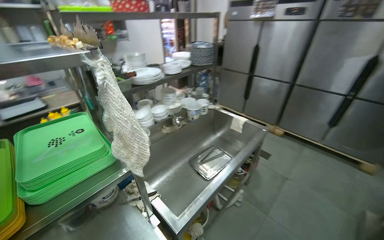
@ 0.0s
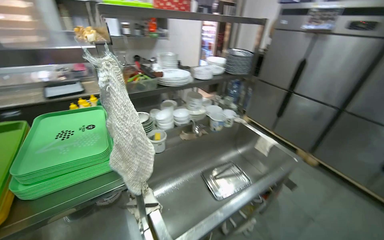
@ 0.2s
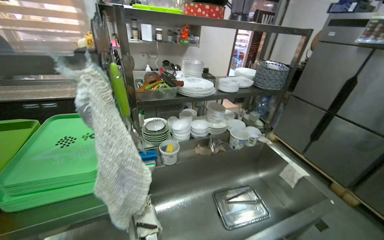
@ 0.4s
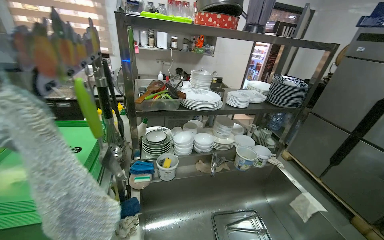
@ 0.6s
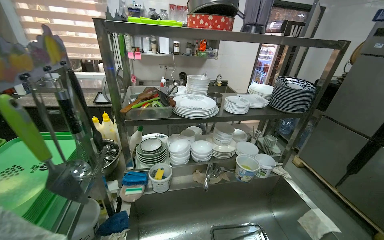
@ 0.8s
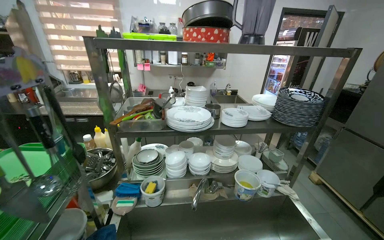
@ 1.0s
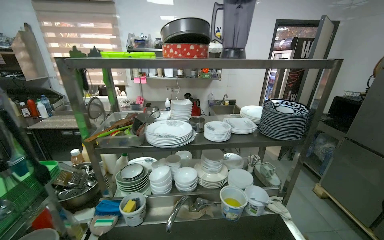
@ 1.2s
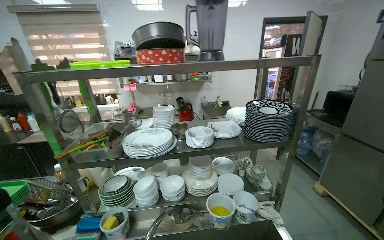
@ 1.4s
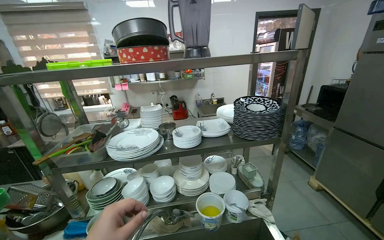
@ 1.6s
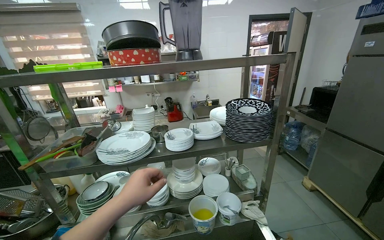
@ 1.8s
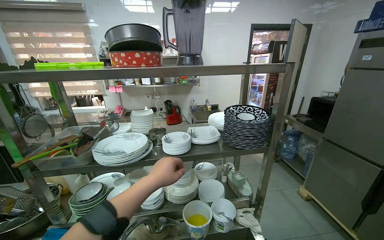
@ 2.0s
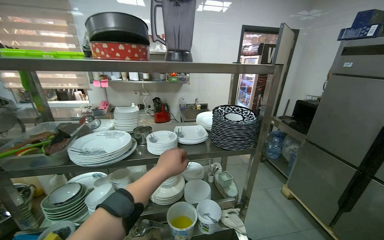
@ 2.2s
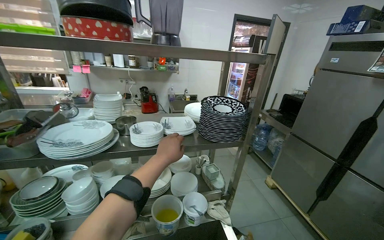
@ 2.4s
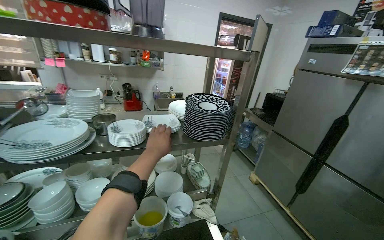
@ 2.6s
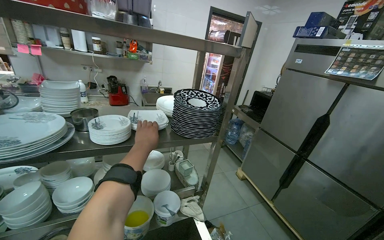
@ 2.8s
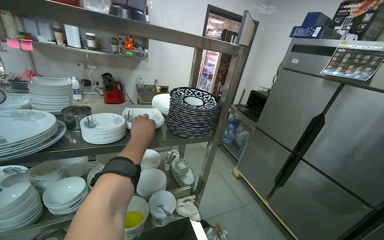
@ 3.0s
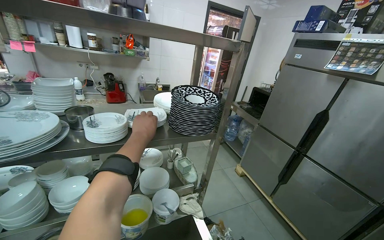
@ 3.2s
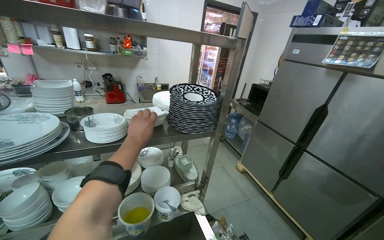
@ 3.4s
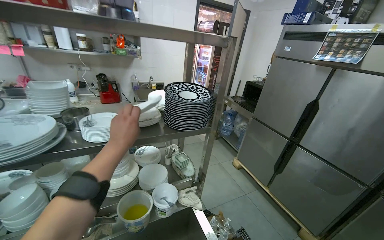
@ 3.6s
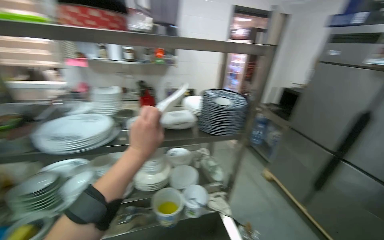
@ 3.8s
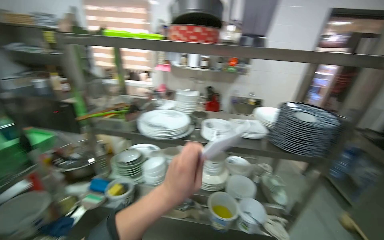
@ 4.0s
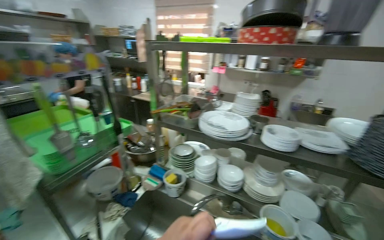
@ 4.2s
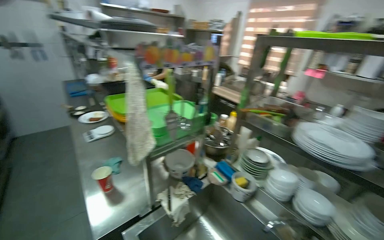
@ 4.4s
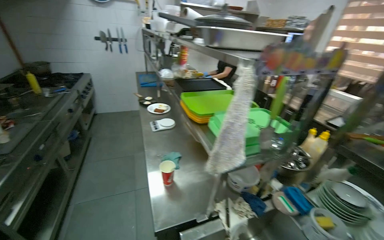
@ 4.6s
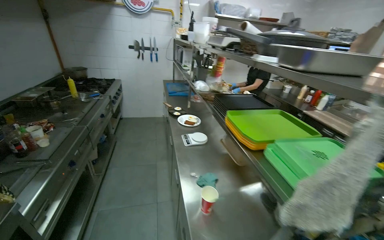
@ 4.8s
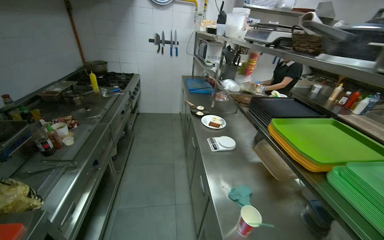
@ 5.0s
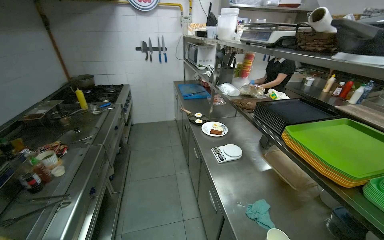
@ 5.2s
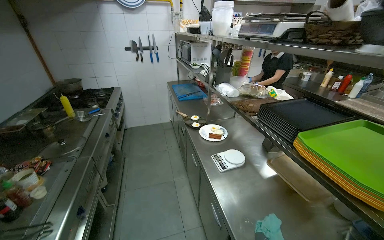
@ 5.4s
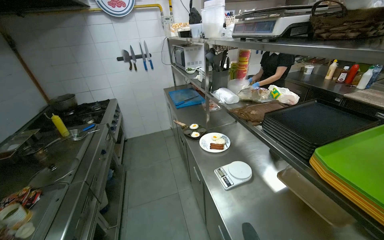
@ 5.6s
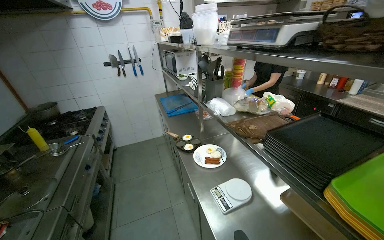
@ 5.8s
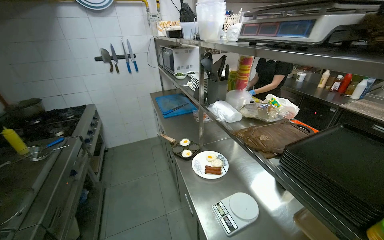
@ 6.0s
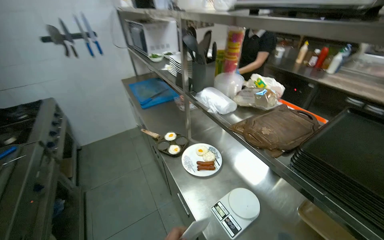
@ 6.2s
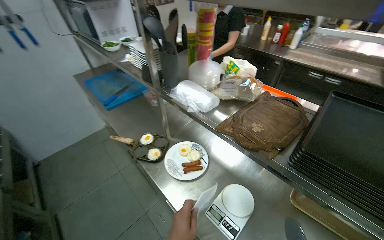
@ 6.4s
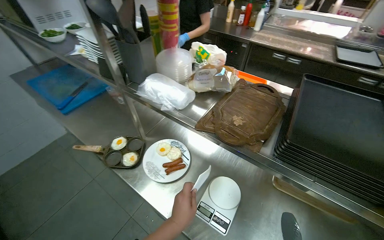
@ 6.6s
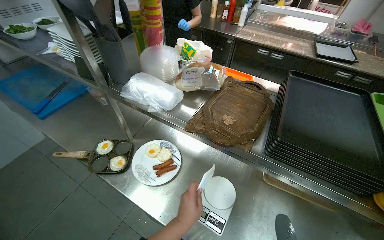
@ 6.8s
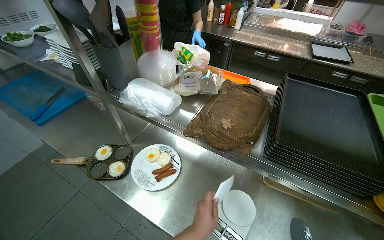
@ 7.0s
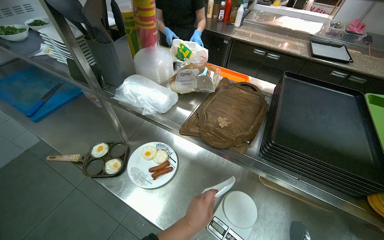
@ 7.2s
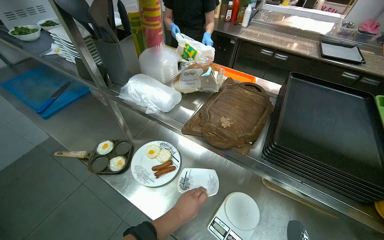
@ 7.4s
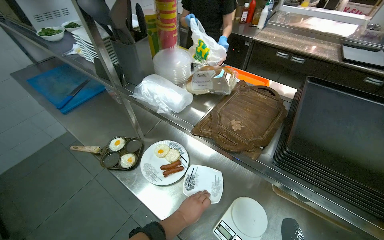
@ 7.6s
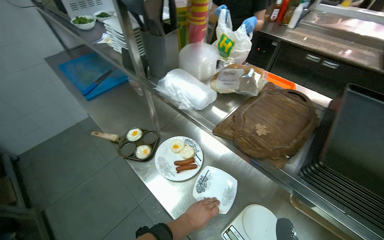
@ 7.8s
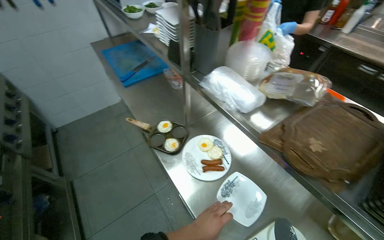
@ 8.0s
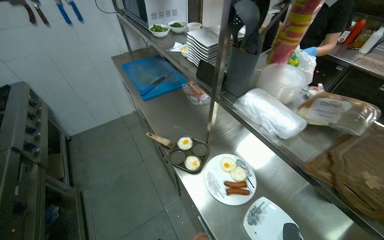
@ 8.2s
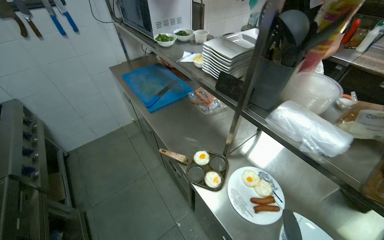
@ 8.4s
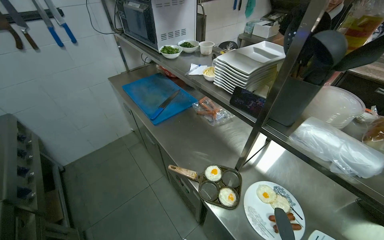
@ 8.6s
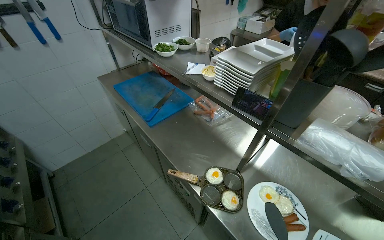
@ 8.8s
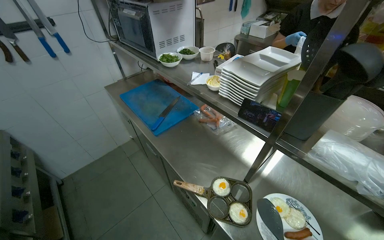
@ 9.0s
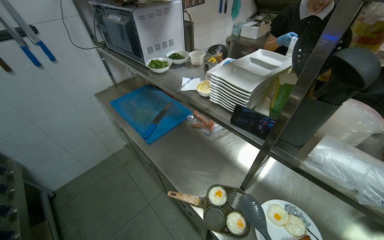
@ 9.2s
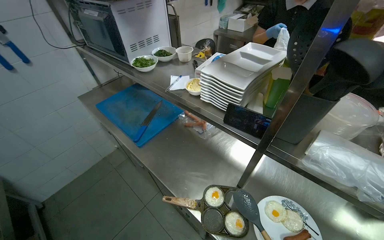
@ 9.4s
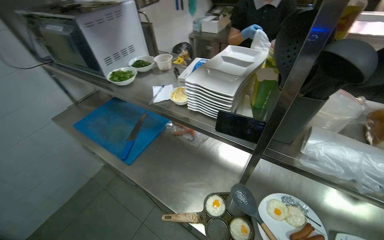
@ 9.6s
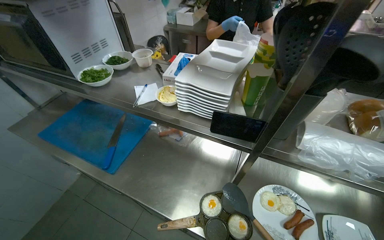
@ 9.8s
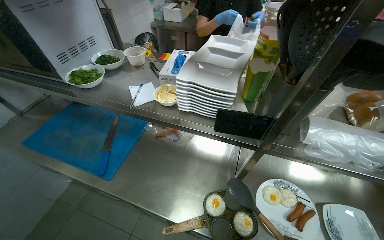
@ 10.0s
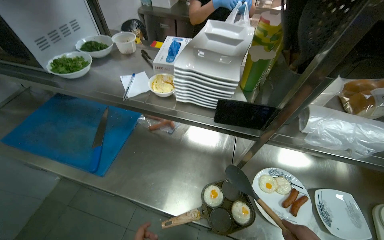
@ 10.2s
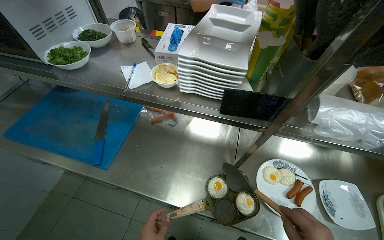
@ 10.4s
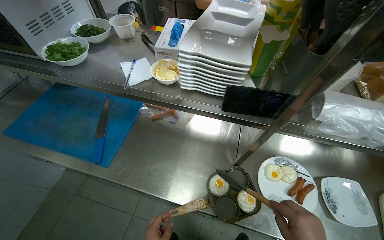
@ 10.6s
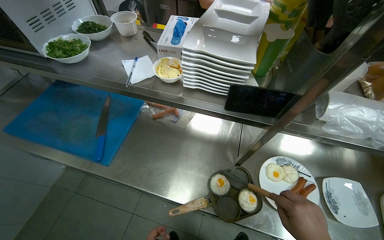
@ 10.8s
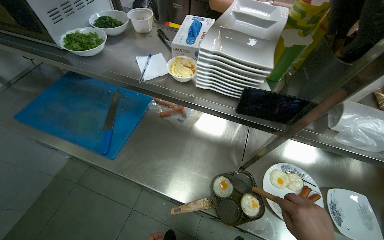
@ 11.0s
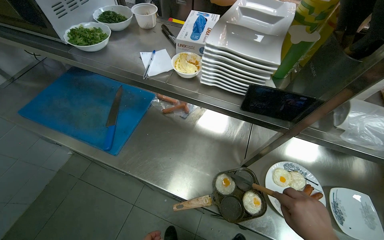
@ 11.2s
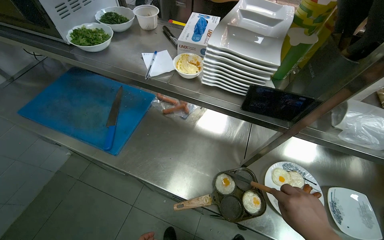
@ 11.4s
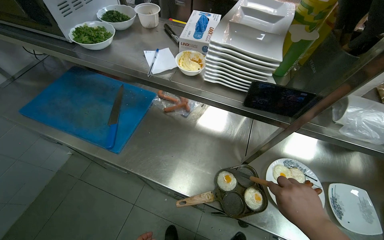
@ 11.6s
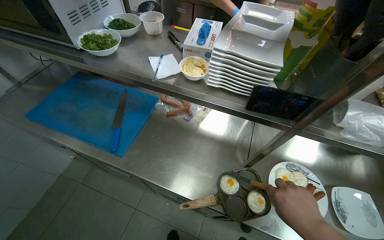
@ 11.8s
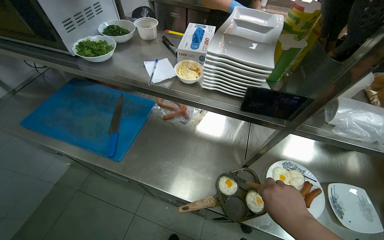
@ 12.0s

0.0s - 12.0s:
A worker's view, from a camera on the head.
Job: preparing food.
The whole recording: Plating cooked eggs. The worker transfers cooked eggs from a pan onto plates using a spatula.
0.0s - 1.6s: The camera is carried roughly 80 cm. The wearer looks roughly 35 degrees further to the left. The wearer looks approximately 15 degrees further upward.
1.6s - 3.0s: The view pans to the right by some 20 degrees.
3.0s - 4.4s: The head rotates approximately 75 degrees to the left.
4.4s - 6.0s: The head travels approximately 1 m. The view pans to the left by approximately 20 degrees.
6.0s - 7.6s: The wearer's head swings approximately 35 degrees to the right. The view tilts roughly 20 degrees downward.
7.6s - 9.0s: The camera is carried roughly 50 cm.
9.0s - 10.4s: The head turns to the right by about 35 degrees.

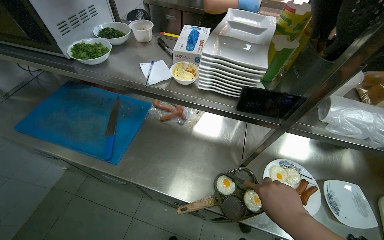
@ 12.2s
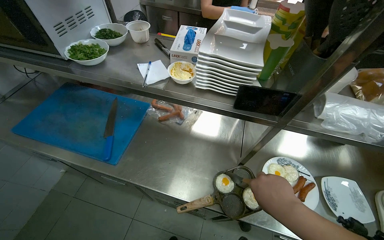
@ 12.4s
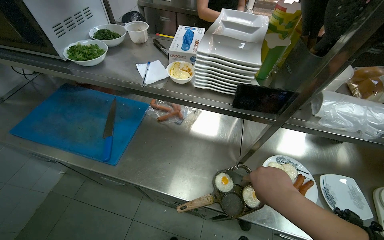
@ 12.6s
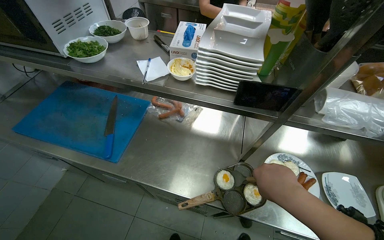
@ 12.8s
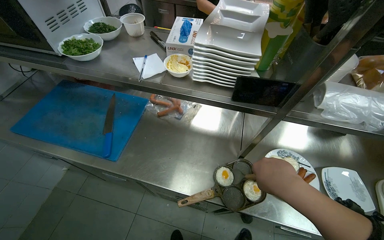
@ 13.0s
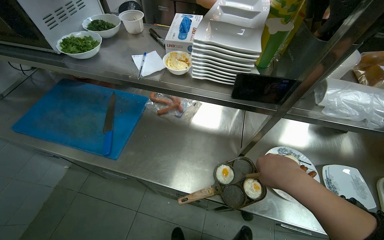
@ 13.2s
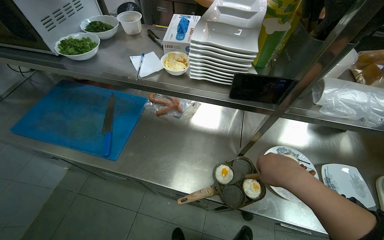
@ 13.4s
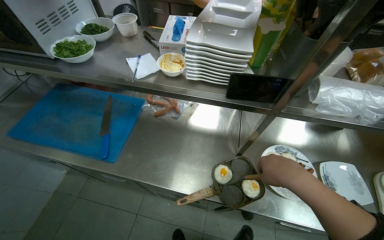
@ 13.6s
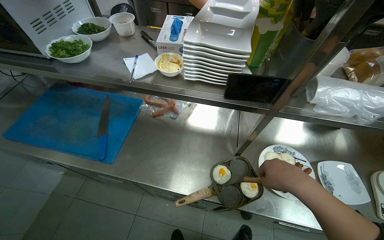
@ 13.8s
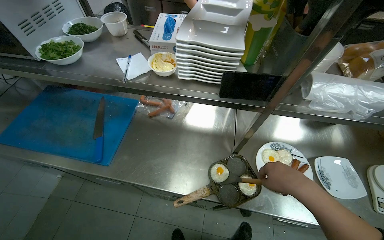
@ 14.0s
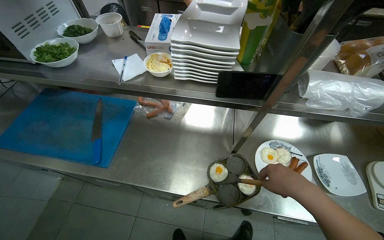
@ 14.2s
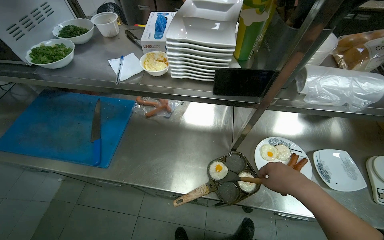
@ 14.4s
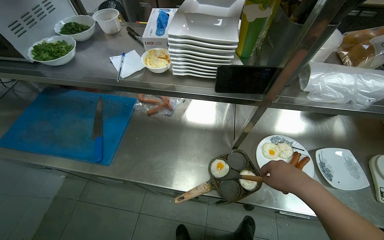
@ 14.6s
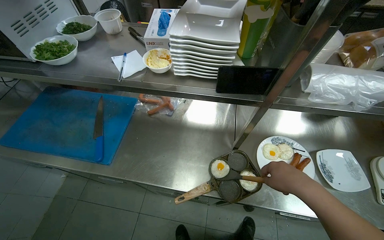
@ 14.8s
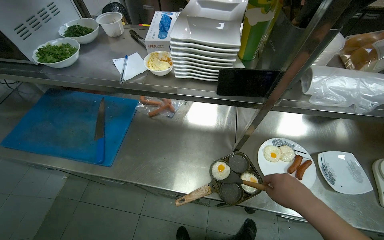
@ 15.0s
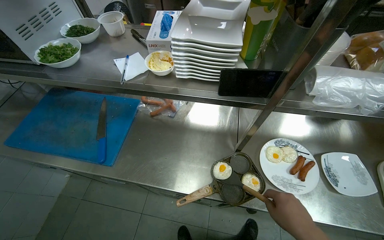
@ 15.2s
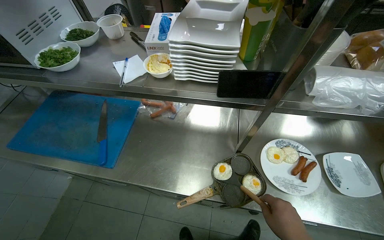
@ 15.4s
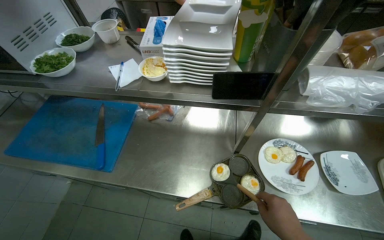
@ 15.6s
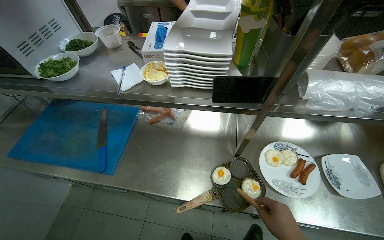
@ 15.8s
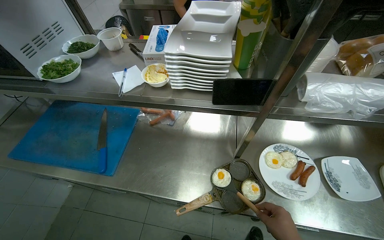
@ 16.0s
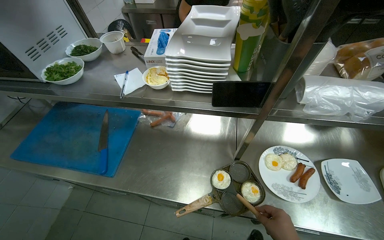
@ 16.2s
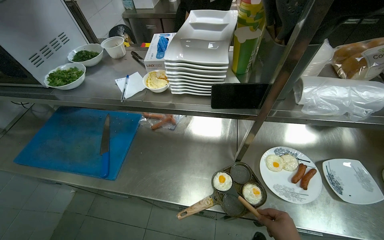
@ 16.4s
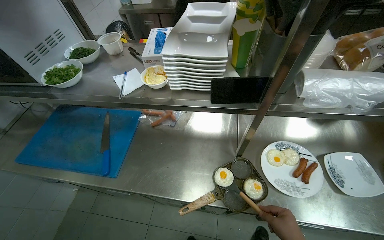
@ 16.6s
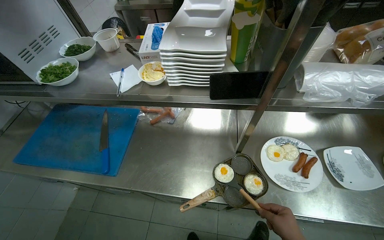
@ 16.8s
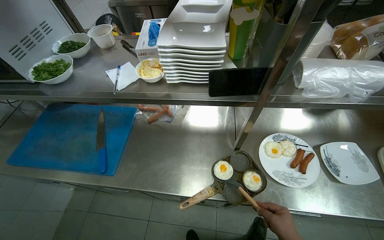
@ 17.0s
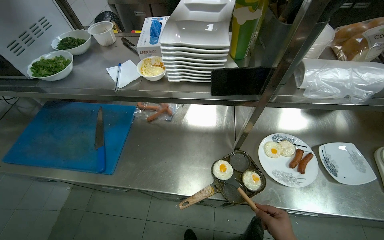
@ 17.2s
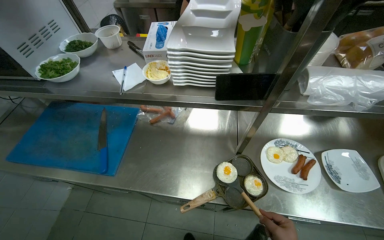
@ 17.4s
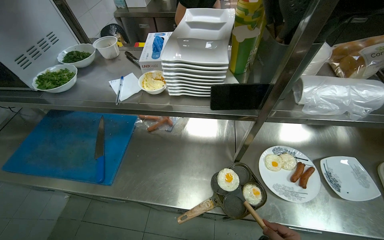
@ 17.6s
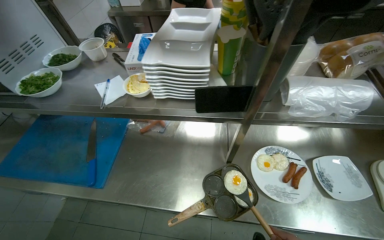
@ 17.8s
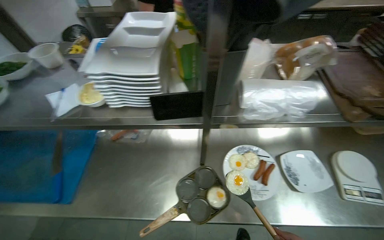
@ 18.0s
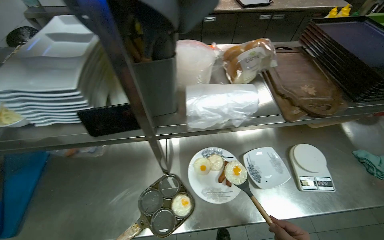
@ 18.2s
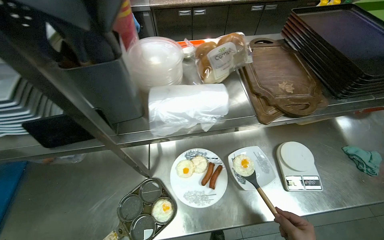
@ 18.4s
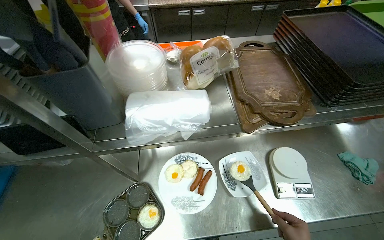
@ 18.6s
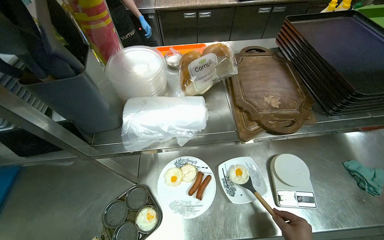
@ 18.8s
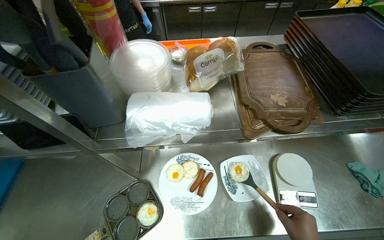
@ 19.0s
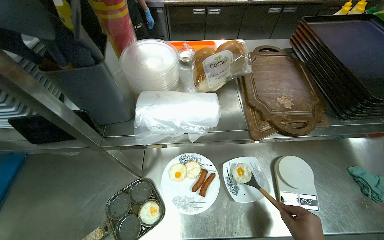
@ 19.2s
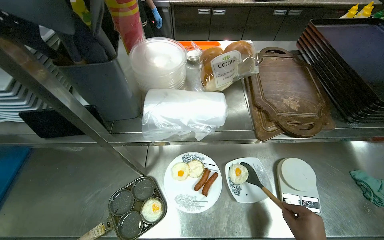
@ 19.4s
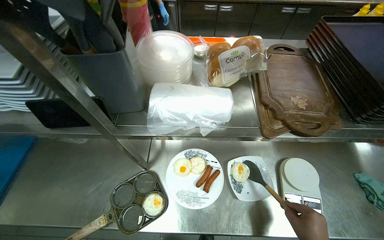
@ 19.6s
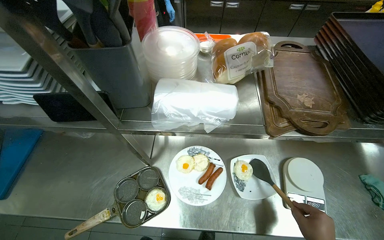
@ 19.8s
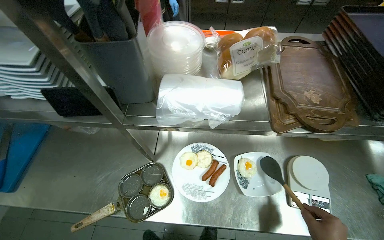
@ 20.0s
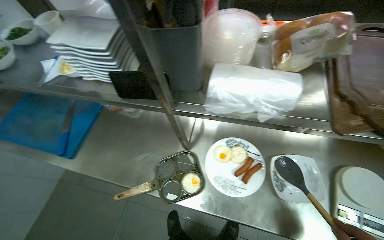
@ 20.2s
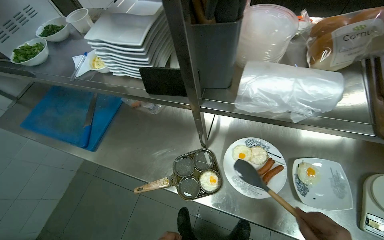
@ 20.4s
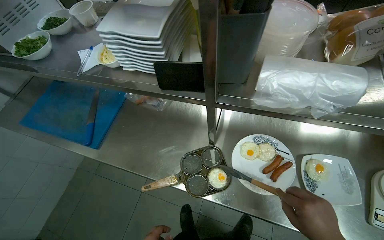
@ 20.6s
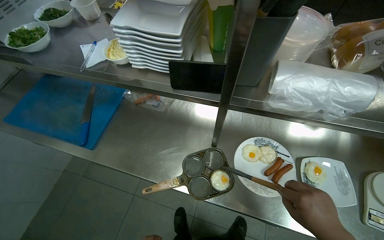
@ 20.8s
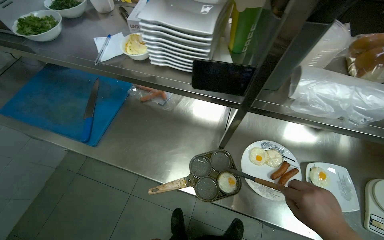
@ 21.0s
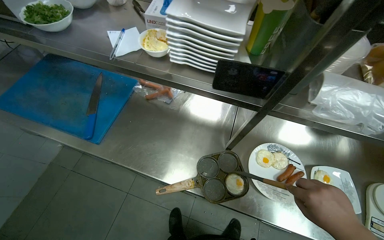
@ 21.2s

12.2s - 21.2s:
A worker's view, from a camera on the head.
Job: preparing food.
The whole recording: Plating cooked eggs. The worker transfers cooked eggs from a pan onto plates using a spatula.
13.8s - 15.2s: The right hand is displaced down the picture by about 15 cm.
